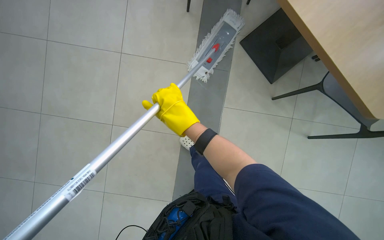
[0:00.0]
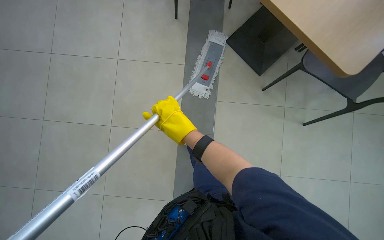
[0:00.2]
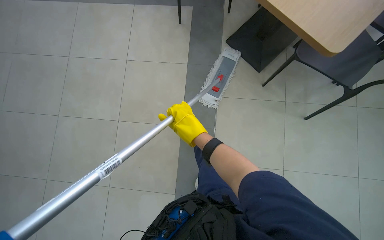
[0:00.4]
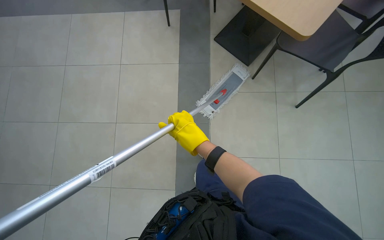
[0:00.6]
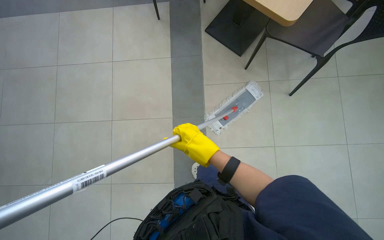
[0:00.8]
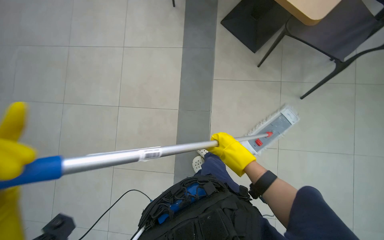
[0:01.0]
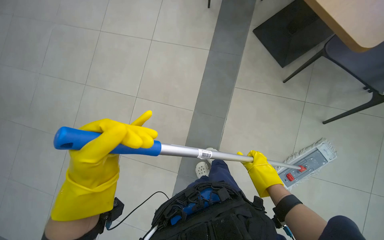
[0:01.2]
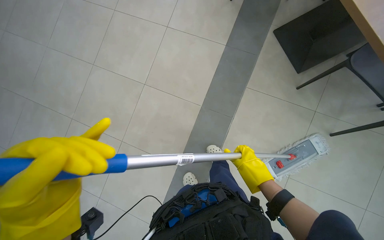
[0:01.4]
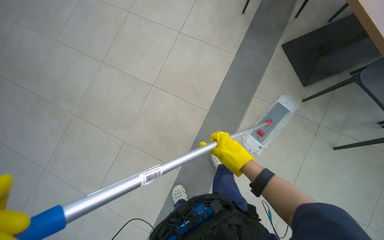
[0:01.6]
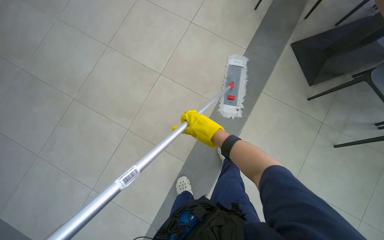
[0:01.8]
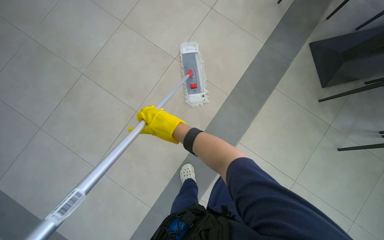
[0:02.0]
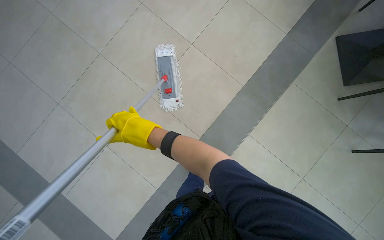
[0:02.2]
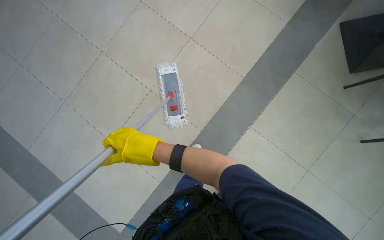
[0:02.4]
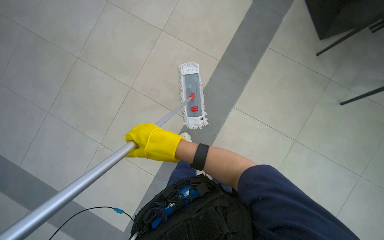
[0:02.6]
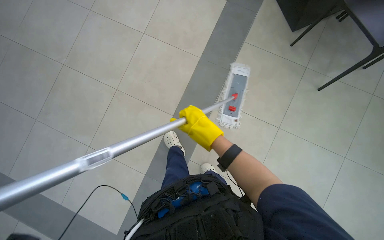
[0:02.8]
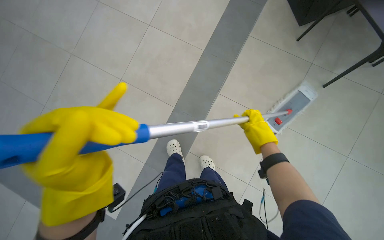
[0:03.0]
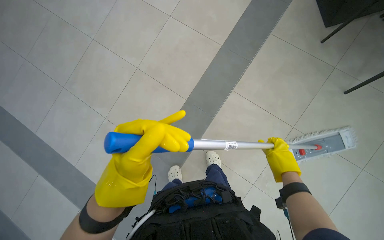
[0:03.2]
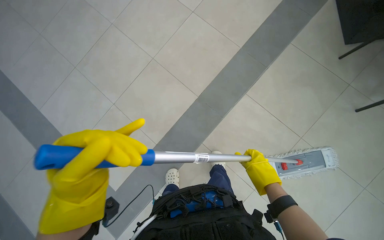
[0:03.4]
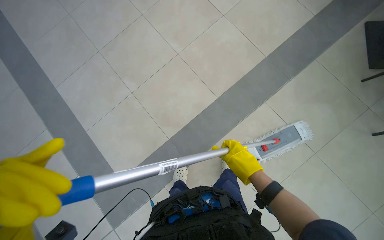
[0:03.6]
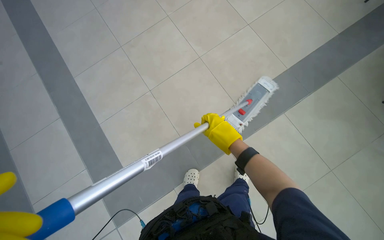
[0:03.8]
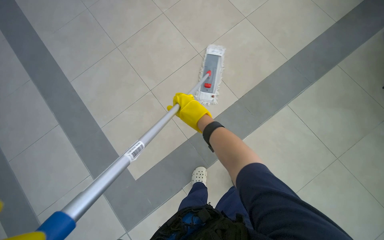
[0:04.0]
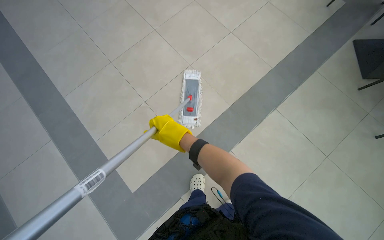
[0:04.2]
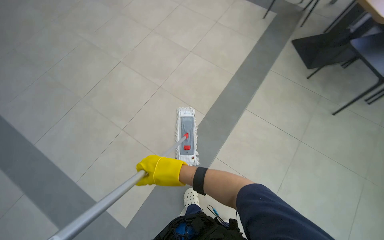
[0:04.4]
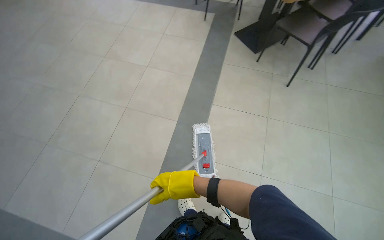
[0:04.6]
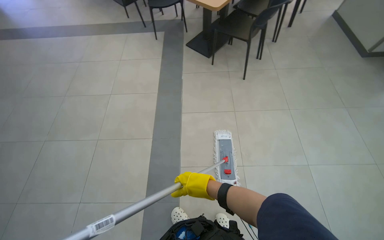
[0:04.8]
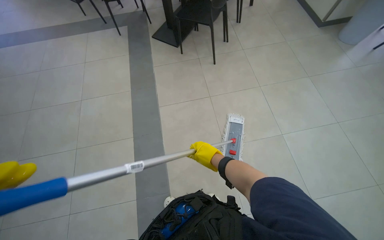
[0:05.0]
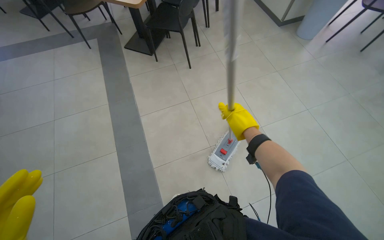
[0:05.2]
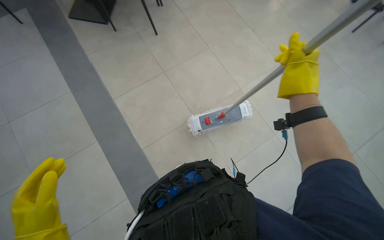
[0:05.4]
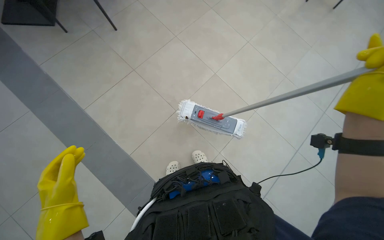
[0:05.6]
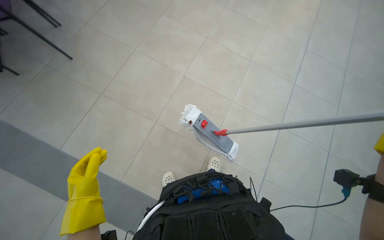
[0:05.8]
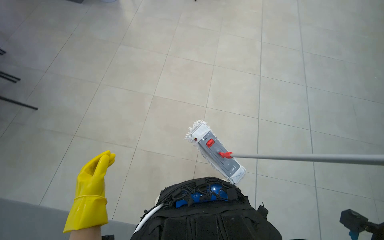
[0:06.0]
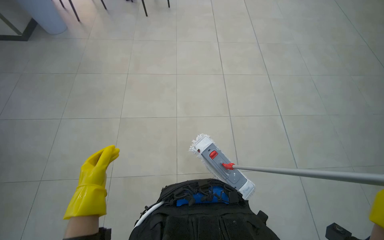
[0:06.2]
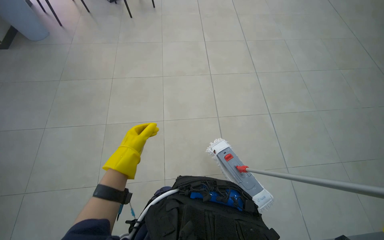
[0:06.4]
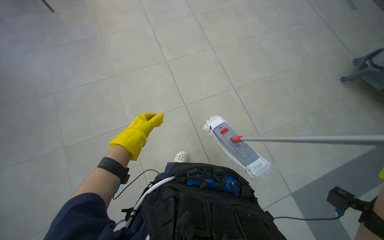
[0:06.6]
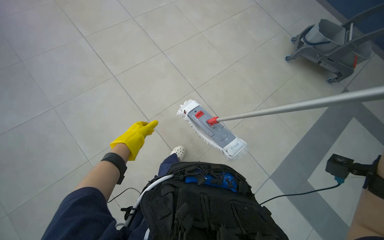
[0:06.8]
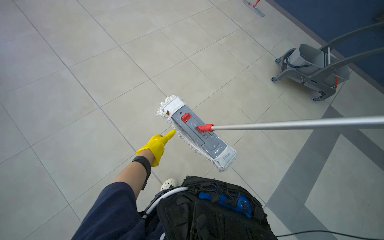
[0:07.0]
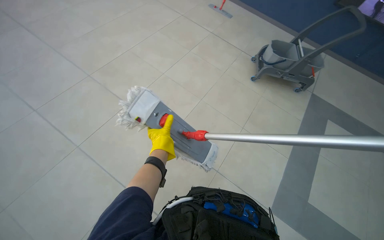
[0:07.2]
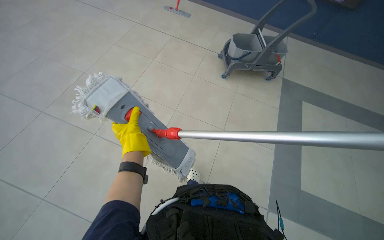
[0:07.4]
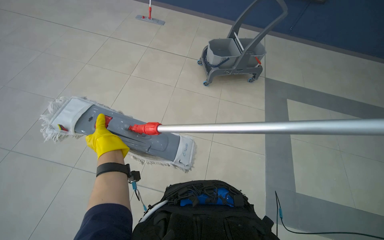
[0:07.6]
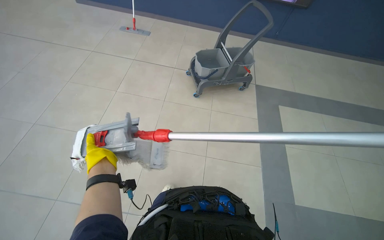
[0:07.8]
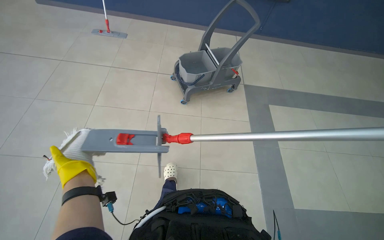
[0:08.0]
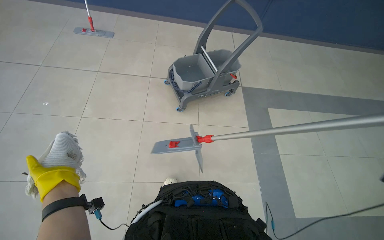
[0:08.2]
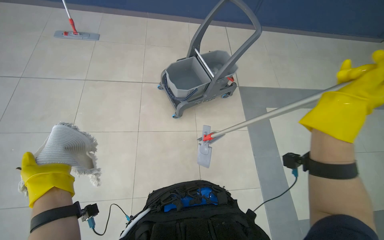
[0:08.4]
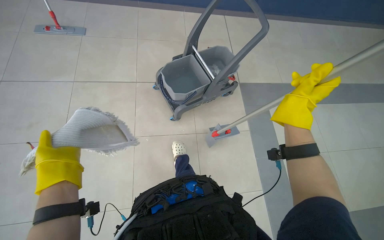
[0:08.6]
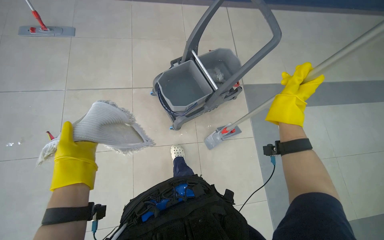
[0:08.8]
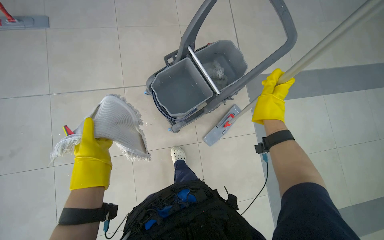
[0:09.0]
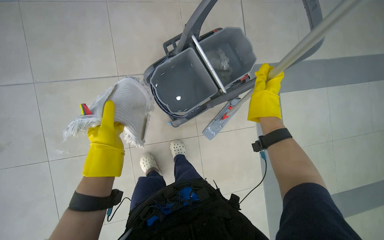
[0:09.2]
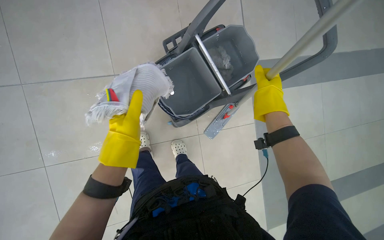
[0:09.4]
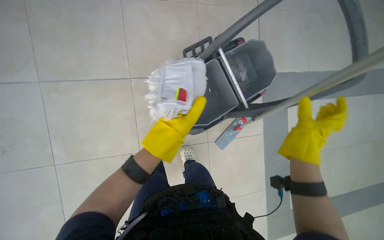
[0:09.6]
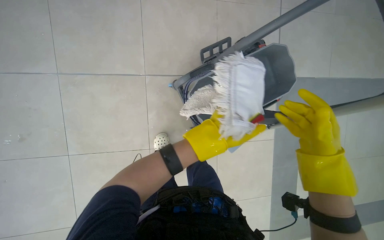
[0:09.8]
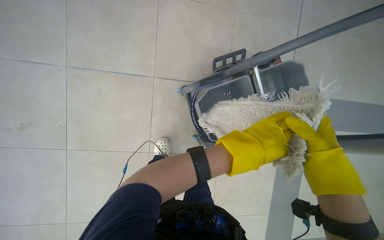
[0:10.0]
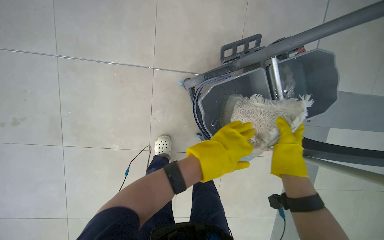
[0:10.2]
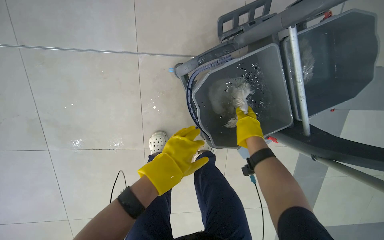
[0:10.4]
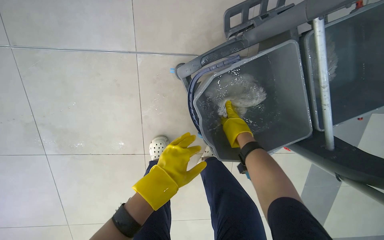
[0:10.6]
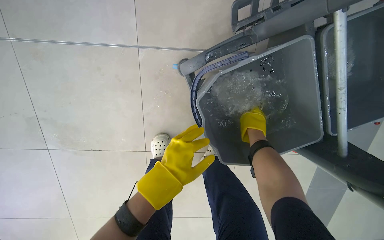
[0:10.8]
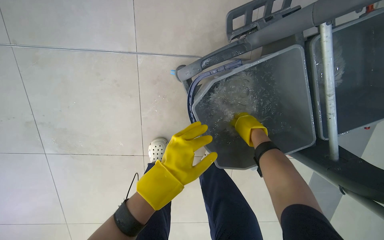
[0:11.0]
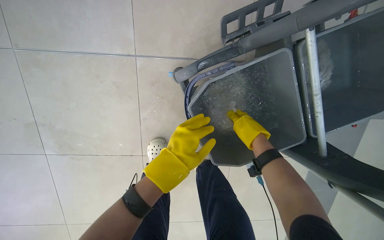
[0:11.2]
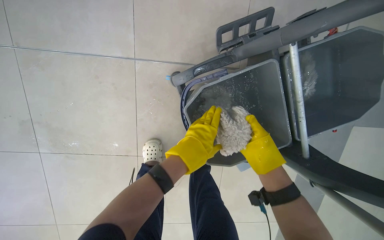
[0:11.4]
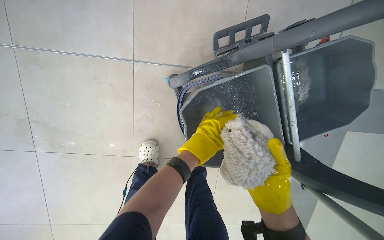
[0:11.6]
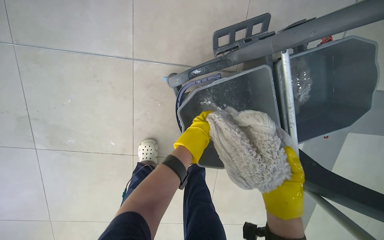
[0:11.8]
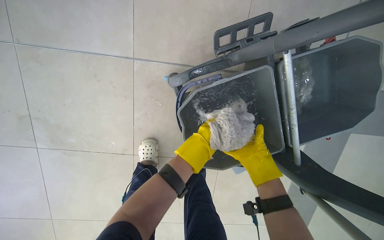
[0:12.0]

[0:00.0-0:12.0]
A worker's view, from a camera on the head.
Job: mopping floor.
The whole recording: Mopping floor. The worker mops the floor, including inside the elevator, and rinses the mop head in the bucket.
0:01.6 to 0:03.0: The right hand goes to the left and returns, roughly 60 cm each way.
0:03.0 to 0:04.4: The right hand is displaced to the left by some 60 cm.
0:04.4 to 0:06.0: The head rotates about 70 degrees to the right.
0:07.6 to 0:09.0: The head travels roughly 80 cm. The head rotates roughly 20 degrees to the right.
0:10.4 to 0:12.0: The left hand heads farther from the camera, covering approximately 10 cm.

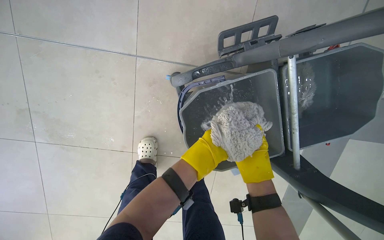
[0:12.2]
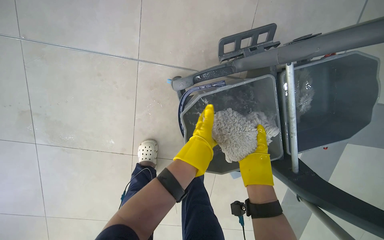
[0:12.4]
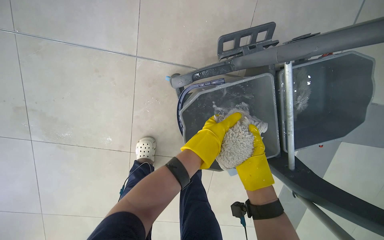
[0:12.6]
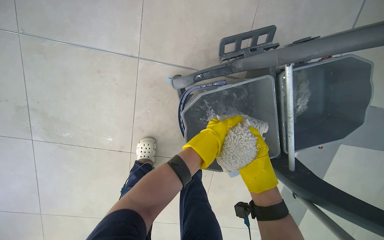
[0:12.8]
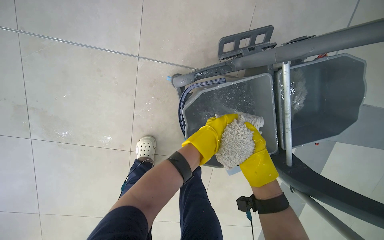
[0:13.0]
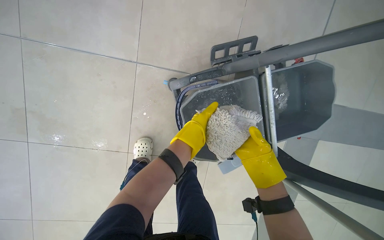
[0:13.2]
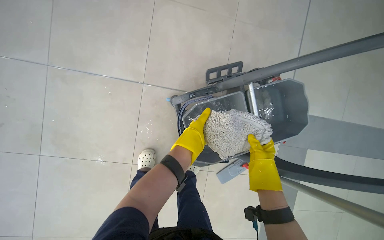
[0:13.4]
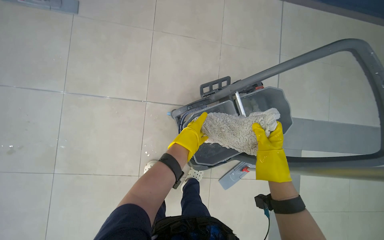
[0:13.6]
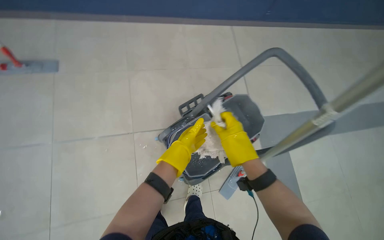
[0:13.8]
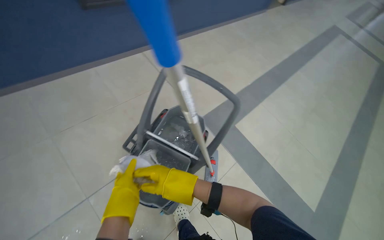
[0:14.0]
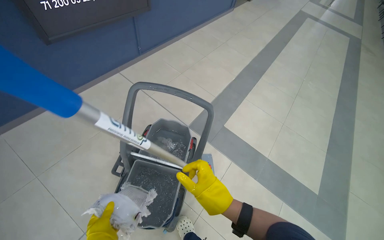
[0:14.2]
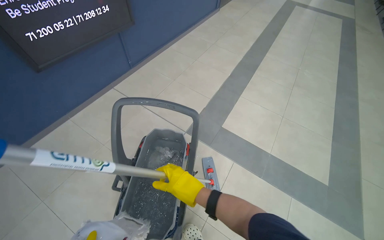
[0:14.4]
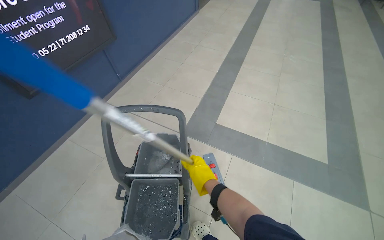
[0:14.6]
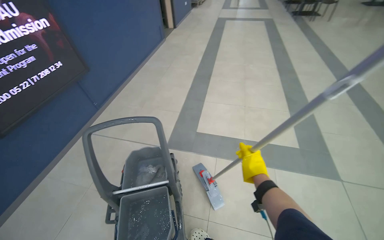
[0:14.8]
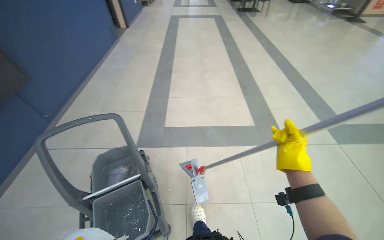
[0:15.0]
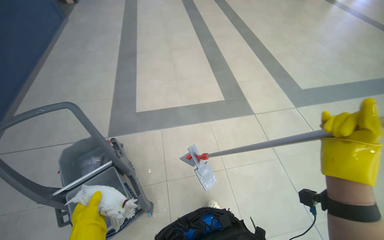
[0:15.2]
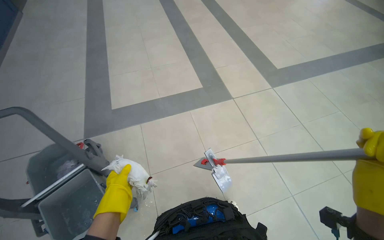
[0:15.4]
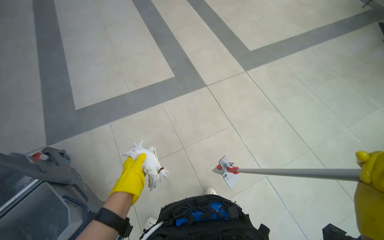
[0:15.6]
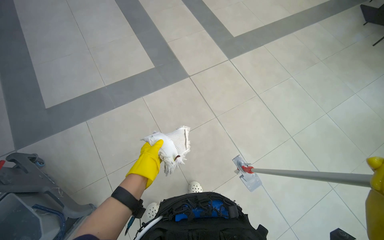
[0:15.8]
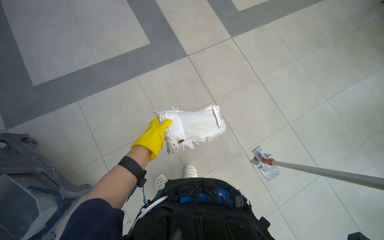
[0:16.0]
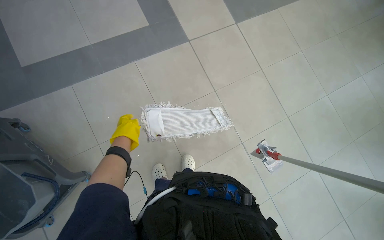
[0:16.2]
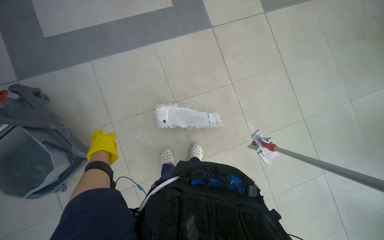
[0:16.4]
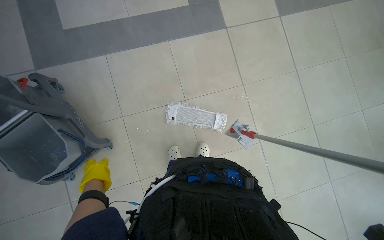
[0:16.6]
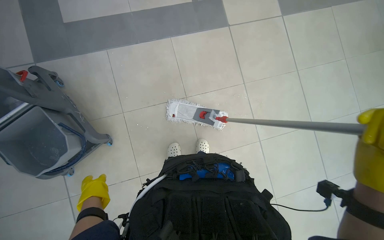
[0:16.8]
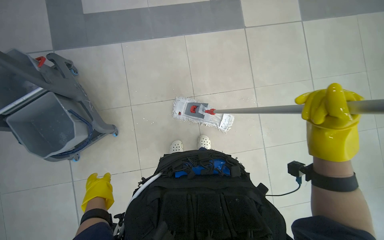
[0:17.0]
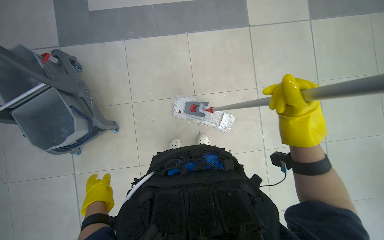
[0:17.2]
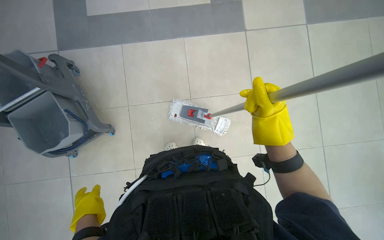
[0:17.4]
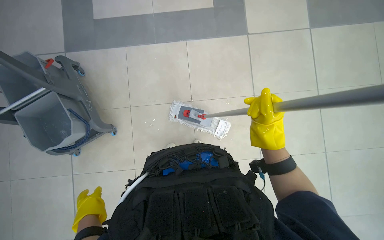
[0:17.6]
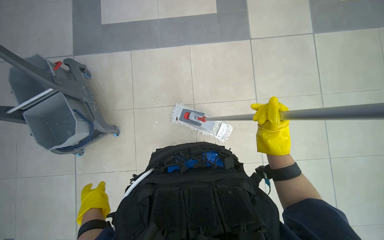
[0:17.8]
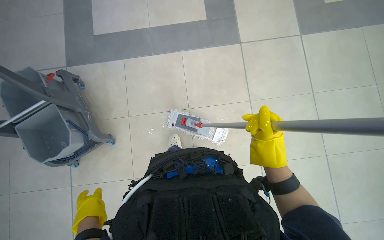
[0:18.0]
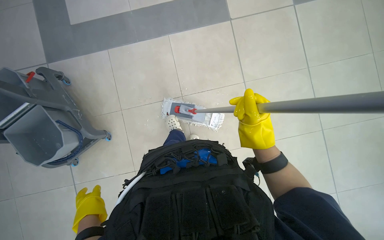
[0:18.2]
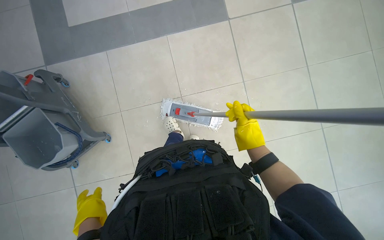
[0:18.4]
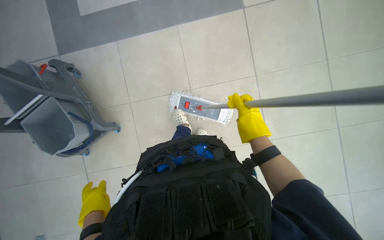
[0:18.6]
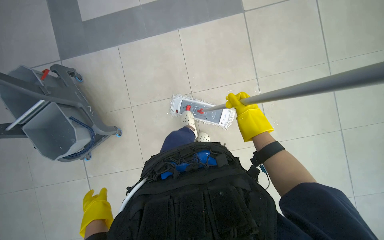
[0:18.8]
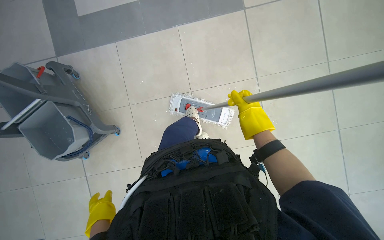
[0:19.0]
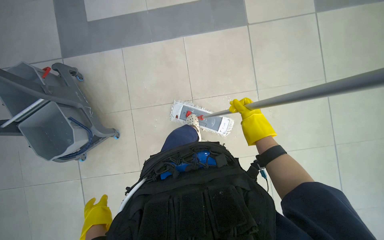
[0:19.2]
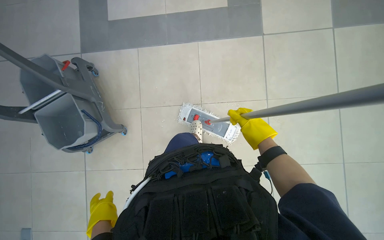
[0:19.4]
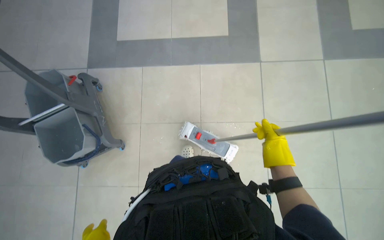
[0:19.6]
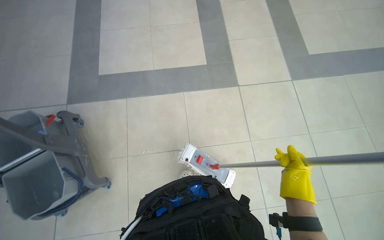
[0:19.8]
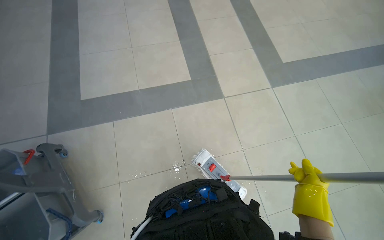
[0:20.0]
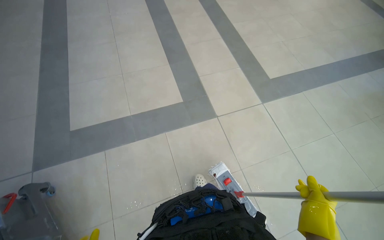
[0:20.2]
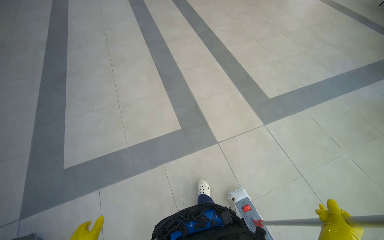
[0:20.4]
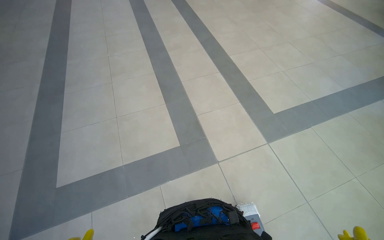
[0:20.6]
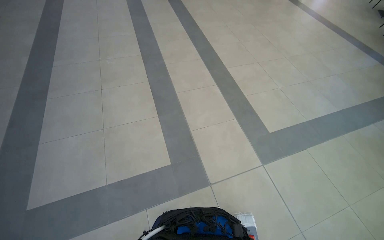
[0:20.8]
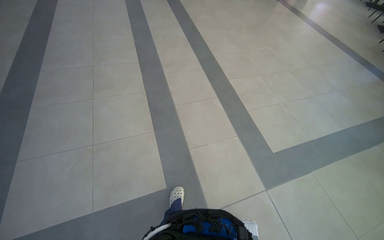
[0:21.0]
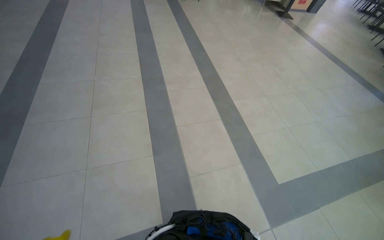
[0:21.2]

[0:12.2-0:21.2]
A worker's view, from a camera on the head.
Job: mopping floor.
The whole recording: Mopping floor. The worker mops the floor, including inside the elevator, and rinses the mop head in the bucket.
0:12.2 to 0:13.8: The head travels approximately 50 cm. The wearer looks approximately 25 degrees further upward.
0:13.8 to 0:15.2: The wearer moves approximately 50 cm. The wearer looks some 90 degrees further to the right.
0:15.2 to 0:16.6: The view tips downward by roughly 30 degrees.
0:16.6 to 0:18.2: The left hand goes approximately 10 cm down the picture.
0:18.2 to 0:19.8: The camera pitches upward, by roughly 15 degrees.
0:19.8 to 0:21.2: The wearer moves roughly 1 m. The wearer looks roughly 20 degrees further upward.
